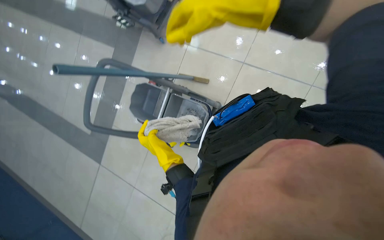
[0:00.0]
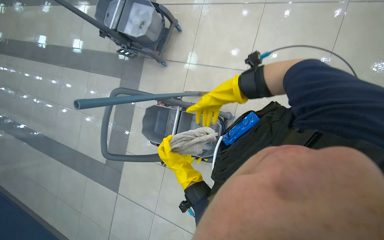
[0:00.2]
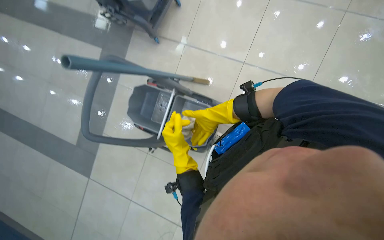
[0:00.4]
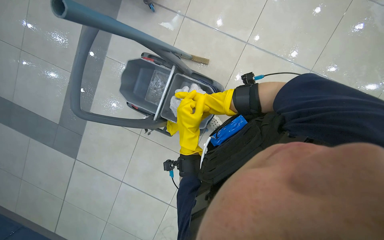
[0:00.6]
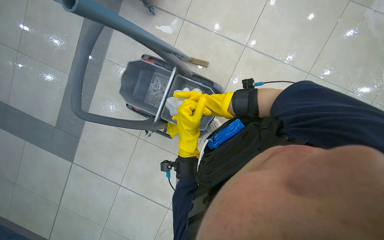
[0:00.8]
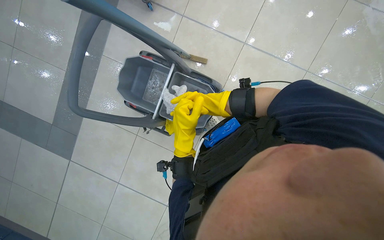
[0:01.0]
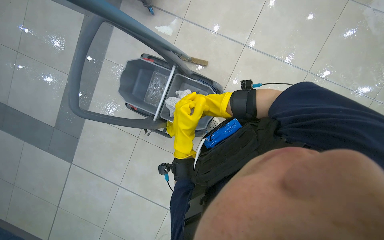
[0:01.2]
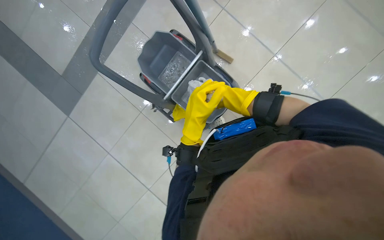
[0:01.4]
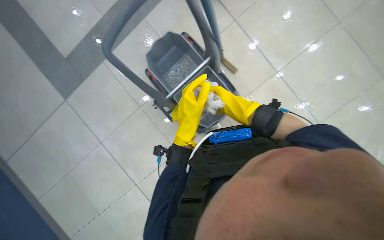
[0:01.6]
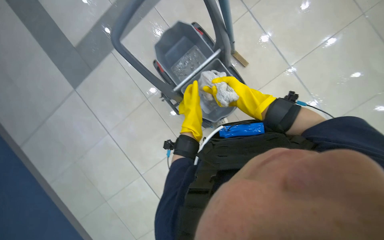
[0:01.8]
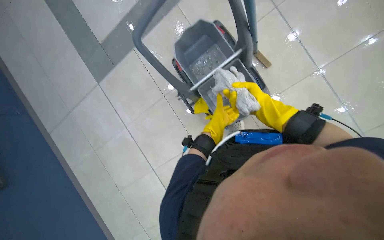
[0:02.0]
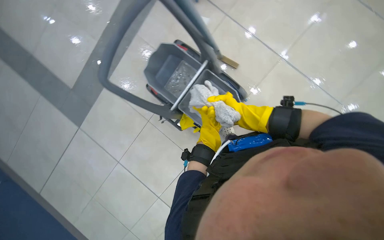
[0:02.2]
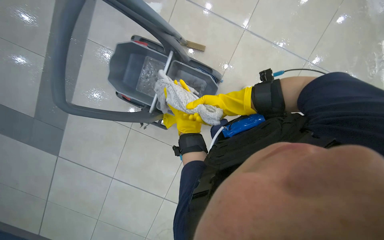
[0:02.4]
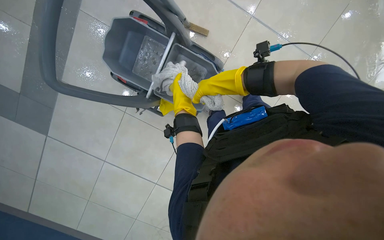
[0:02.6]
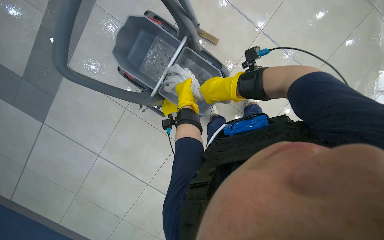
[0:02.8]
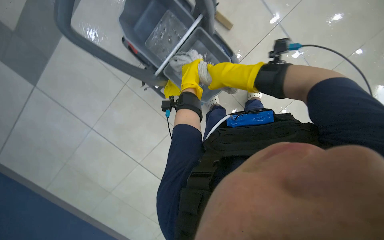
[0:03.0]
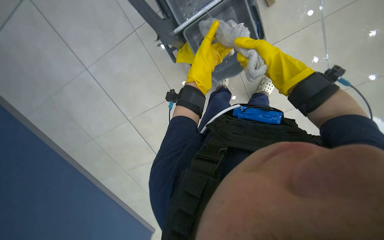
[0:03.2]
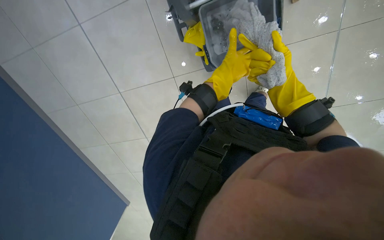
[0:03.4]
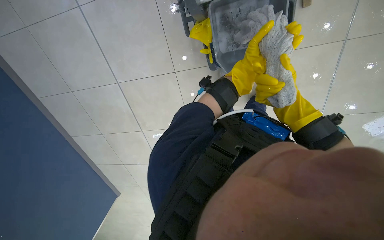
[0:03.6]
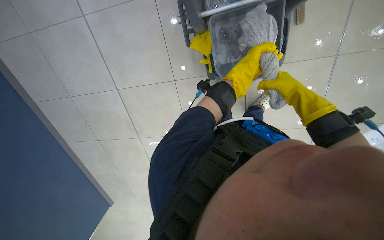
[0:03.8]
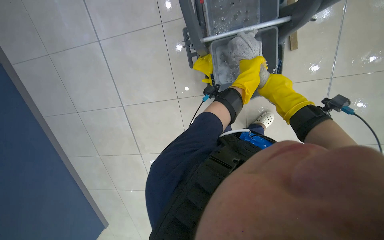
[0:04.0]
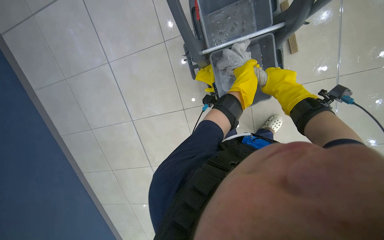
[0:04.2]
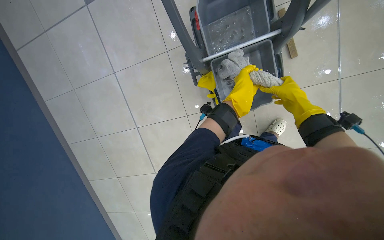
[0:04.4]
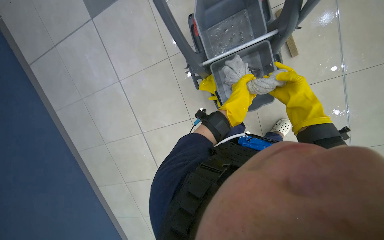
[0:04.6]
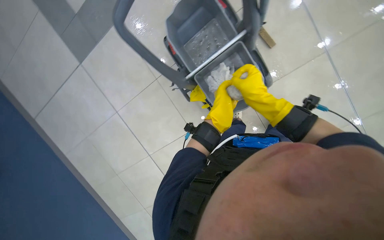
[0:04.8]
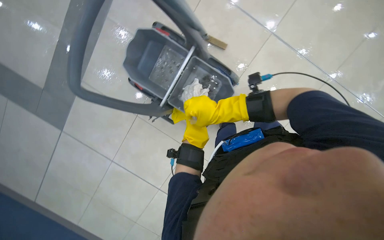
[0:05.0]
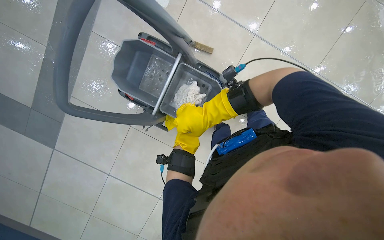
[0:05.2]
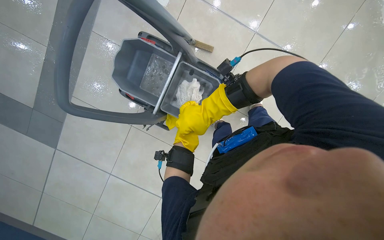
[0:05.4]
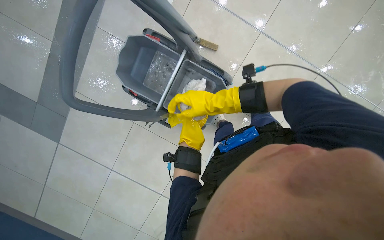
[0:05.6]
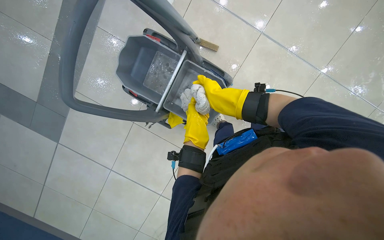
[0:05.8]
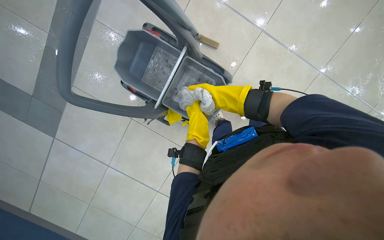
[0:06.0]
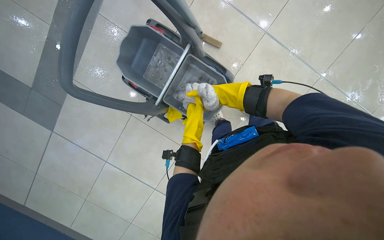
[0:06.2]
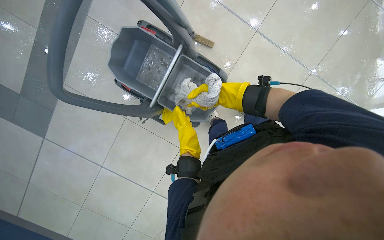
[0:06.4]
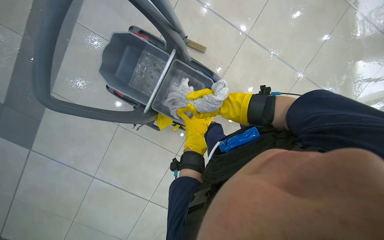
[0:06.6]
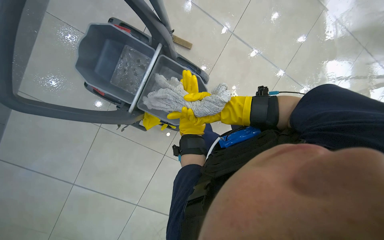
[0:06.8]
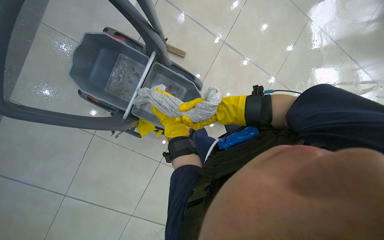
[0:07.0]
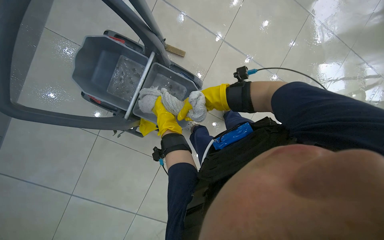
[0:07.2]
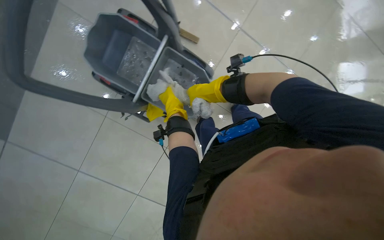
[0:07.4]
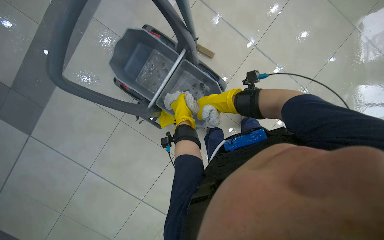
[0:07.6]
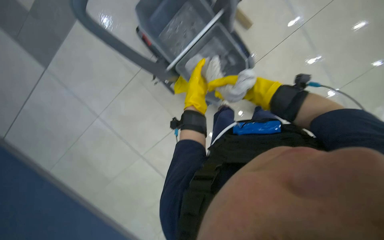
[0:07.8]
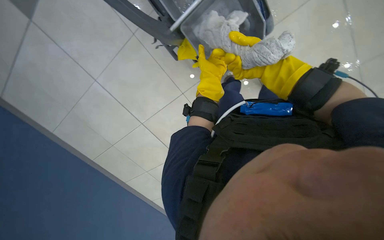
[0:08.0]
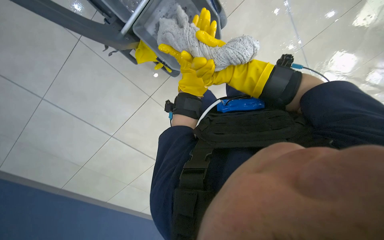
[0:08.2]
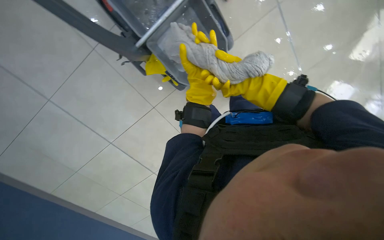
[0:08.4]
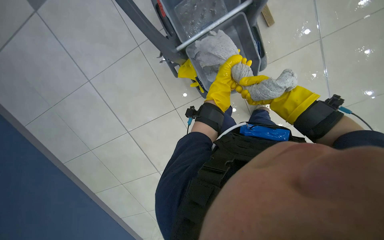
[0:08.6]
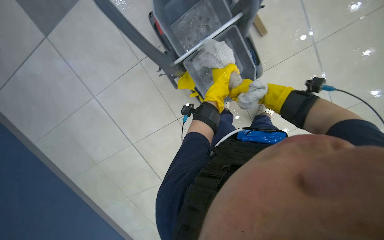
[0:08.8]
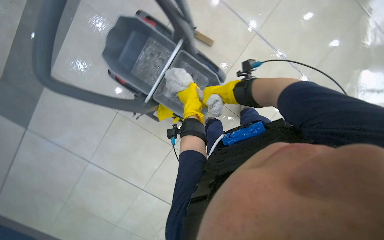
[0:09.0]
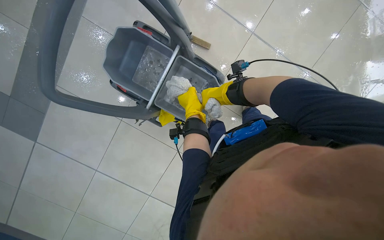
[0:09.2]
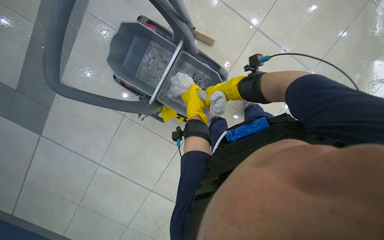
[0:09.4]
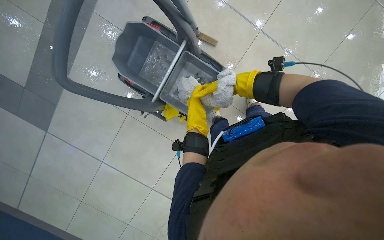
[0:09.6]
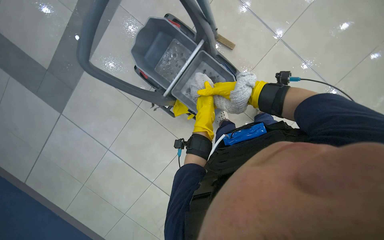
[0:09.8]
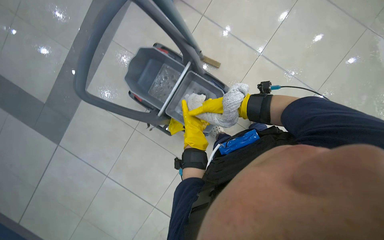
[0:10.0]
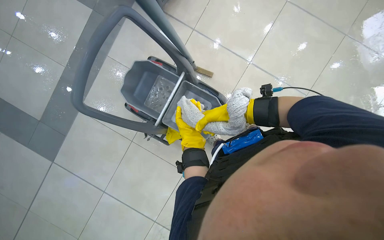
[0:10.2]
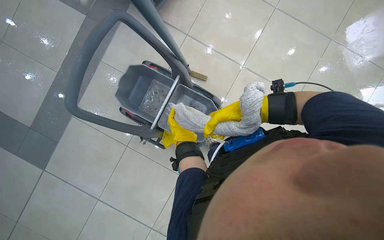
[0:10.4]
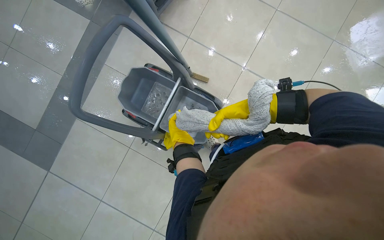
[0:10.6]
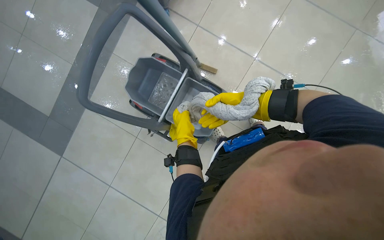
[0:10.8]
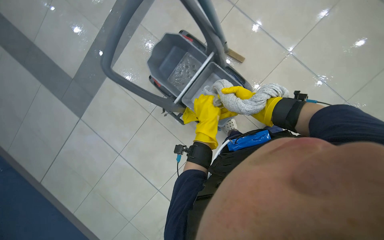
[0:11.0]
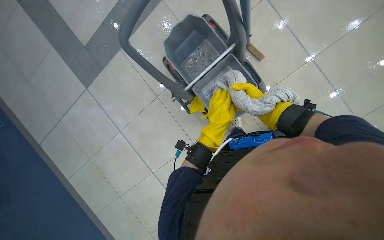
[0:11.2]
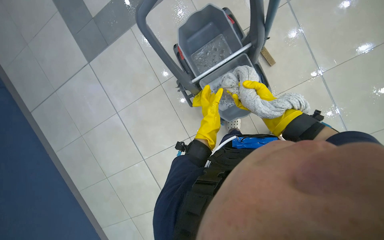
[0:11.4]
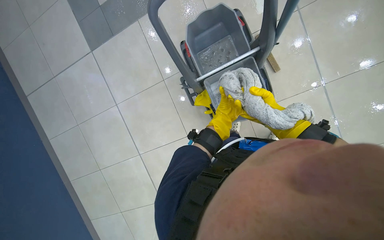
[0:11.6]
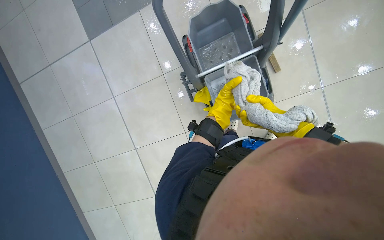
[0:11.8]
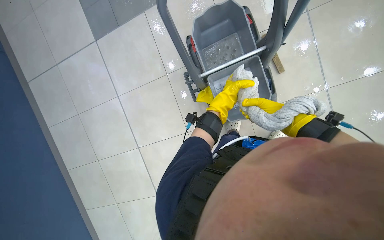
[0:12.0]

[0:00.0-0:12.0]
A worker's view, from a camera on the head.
Job: mopping floor.
The whole recording: Wringing and reattaching mop head. The worker wrings out the mop head and reattaches it to the handle and worker mops the tiled floor with a mop.
0:00.0 to 0:01.6: The scene rotates clockwise by about 25 degrees.
0:03.0 to 0:04.4: The scene rotates clockwise by roughly 30 degrees.
0:04.4 to 0:06.0: The scene turns about 40 degrees counterclockwise in the picture.
0:09.0 to 0:10.4: The view tips upward by some 15 degrees.
0:10.4 to 0:12.0: The camera pitches downward, by roughly 15 degrees. Everything in view rotates approximately 40 degrees clockwise.

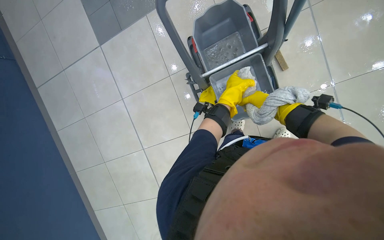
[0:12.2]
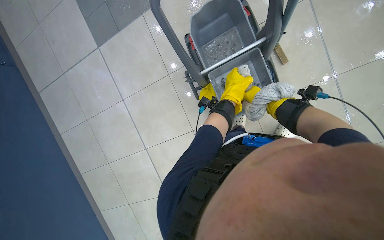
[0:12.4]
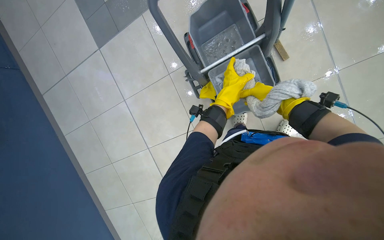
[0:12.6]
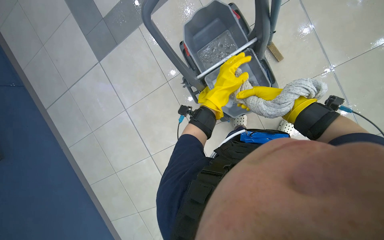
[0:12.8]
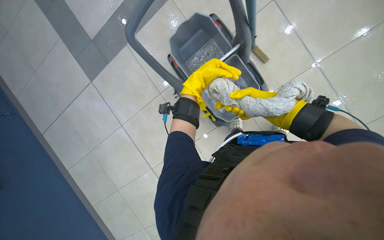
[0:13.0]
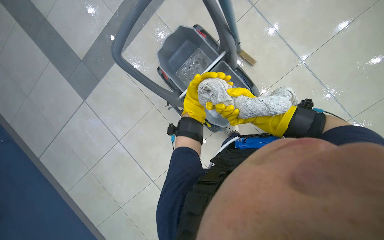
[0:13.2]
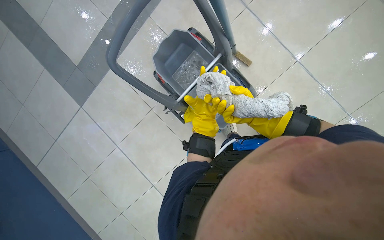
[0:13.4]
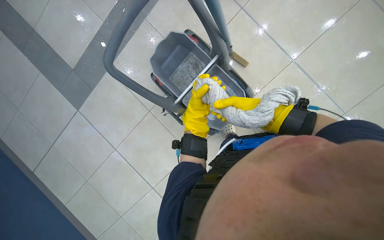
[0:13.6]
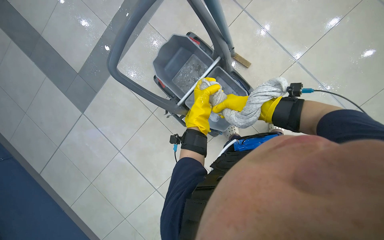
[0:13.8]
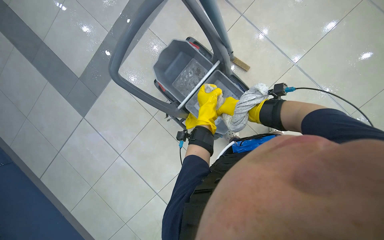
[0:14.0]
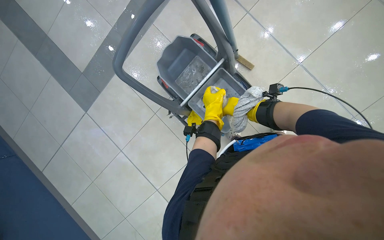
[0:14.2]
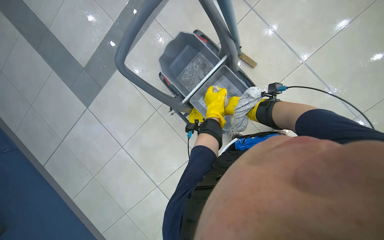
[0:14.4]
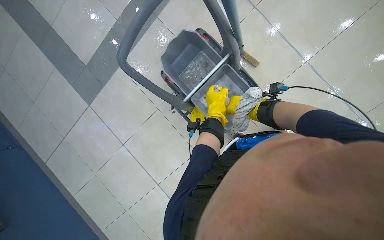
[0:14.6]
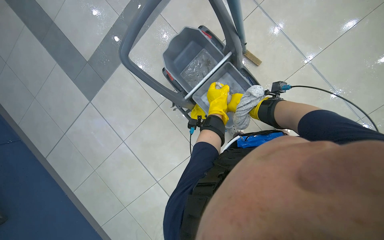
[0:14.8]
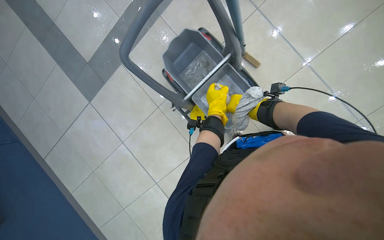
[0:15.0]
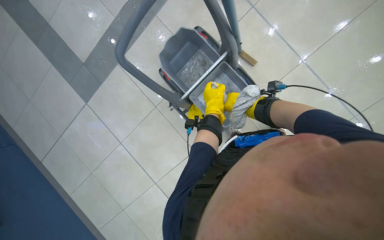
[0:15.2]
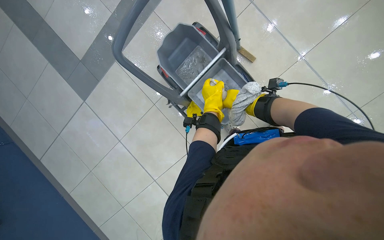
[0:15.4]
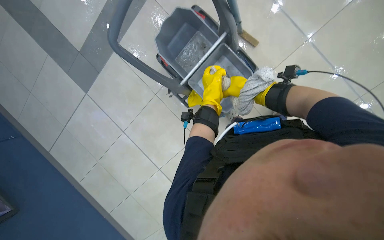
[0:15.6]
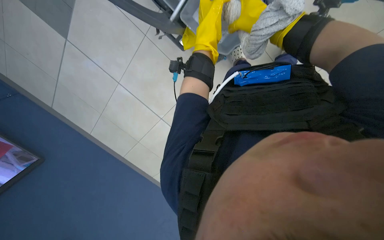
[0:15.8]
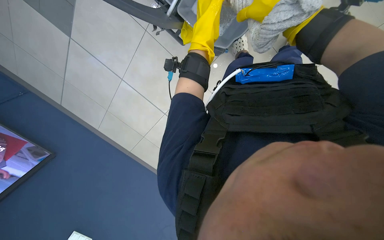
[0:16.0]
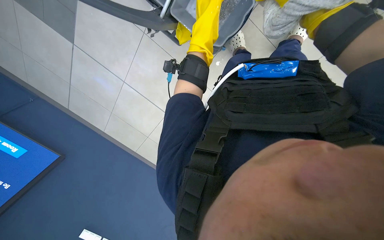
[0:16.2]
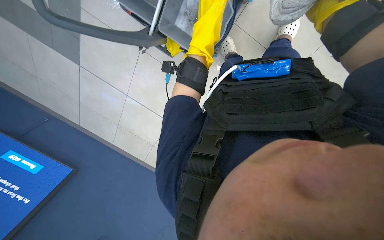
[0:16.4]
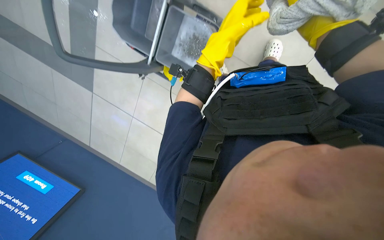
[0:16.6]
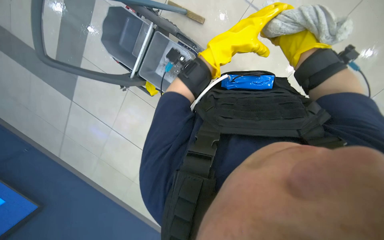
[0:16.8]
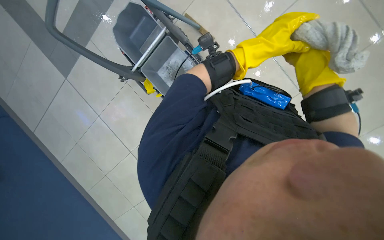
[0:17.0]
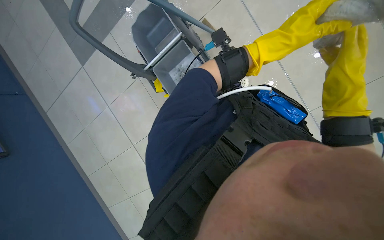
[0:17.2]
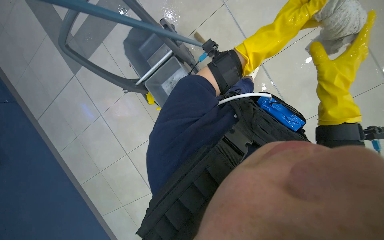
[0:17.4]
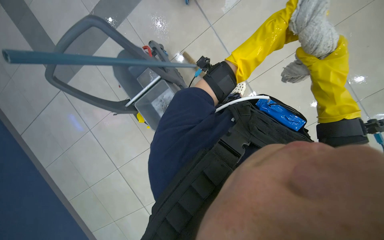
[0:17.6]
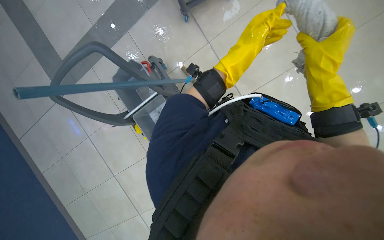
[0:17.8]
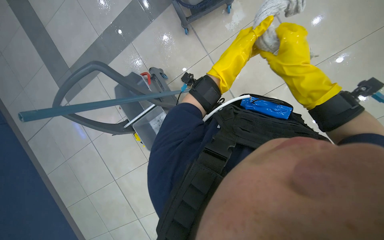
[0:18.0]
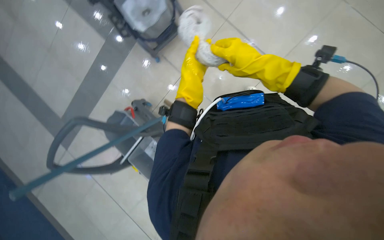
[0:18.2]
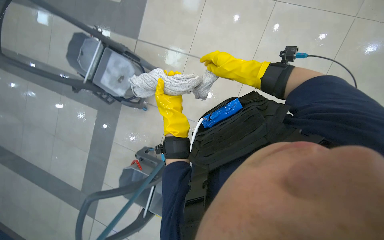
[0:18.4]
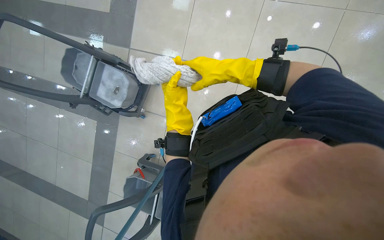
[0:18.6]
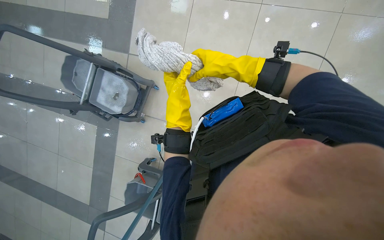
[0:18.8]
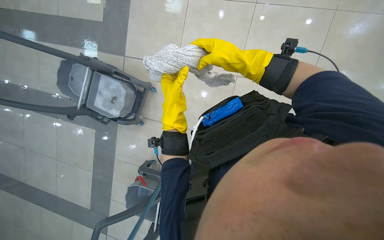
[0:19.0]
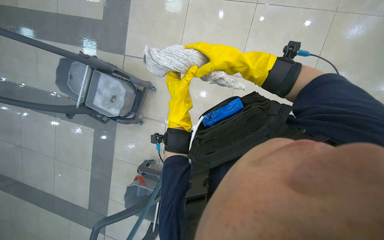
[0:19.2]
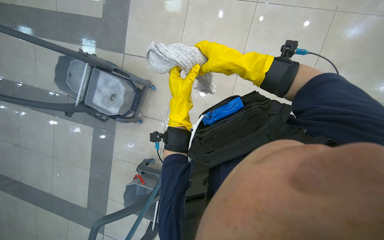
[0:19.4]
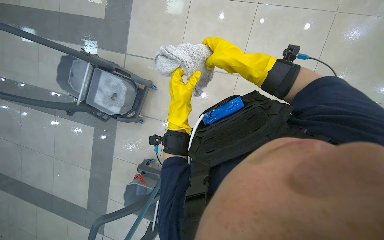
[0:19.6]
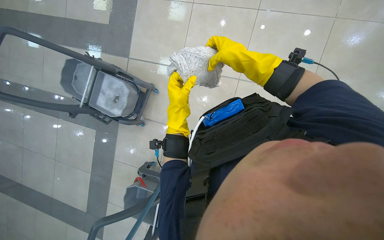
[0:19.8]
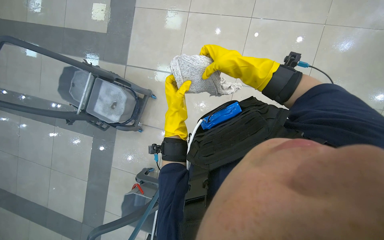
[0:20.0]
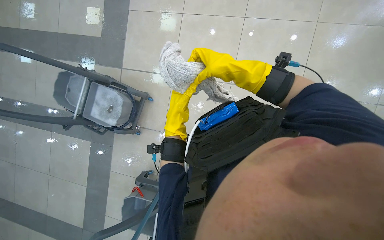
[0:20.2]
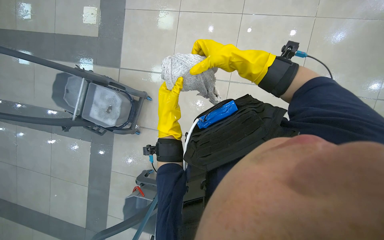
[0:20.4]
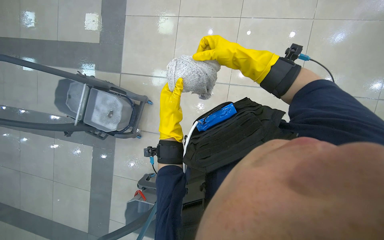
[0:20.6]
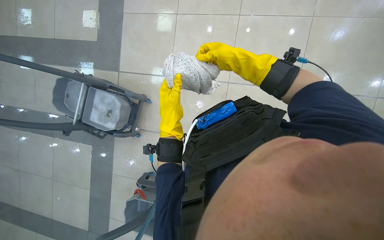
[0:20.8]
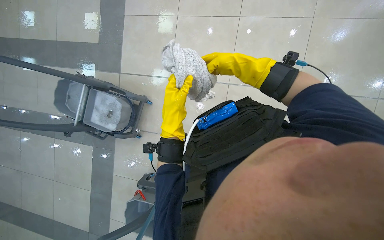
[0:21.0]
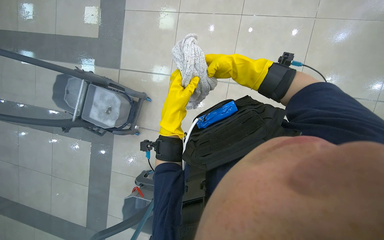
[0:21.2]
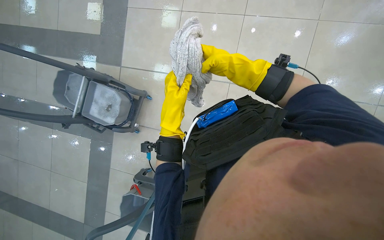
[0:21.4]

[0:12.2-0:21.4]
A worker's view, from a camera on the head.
Job: mopping floor.
The whole recording: Wringing and reattaching mop head. The worker wrings out the mop head and reattaches it to the handle and worker mops the tiled floor with a mop.
0:12.2 to 0:13.8: The right hand reaches approximately 25 cm nearer to the camera, then returns.
0:15.2 to 0:16.8: The view tilts approximately 10 degrees downward.
0:16.8 to 0:18.4: The camera pitches upward, by approximately 40 degrees. The scene turns some 35 degrees counterclockwise in the picture.
